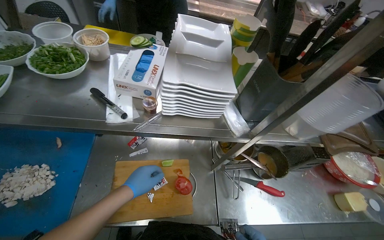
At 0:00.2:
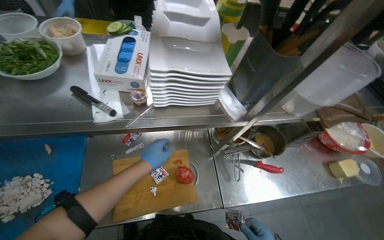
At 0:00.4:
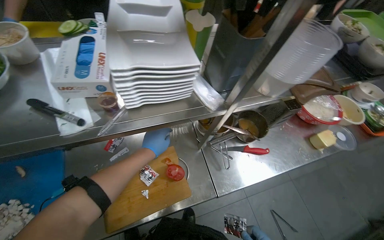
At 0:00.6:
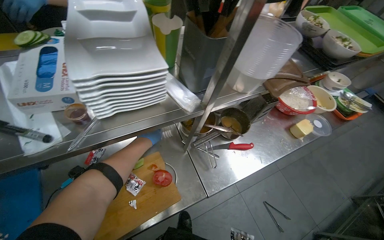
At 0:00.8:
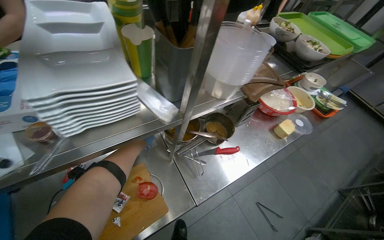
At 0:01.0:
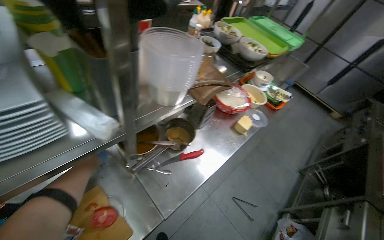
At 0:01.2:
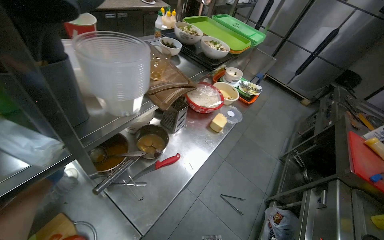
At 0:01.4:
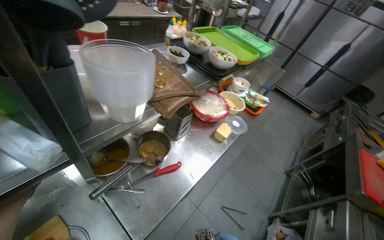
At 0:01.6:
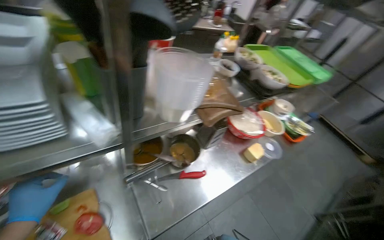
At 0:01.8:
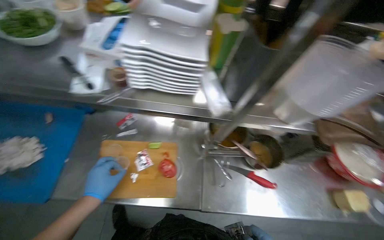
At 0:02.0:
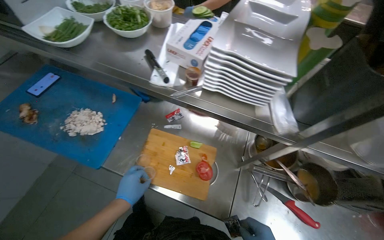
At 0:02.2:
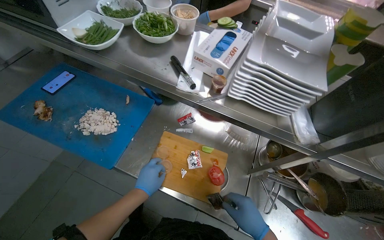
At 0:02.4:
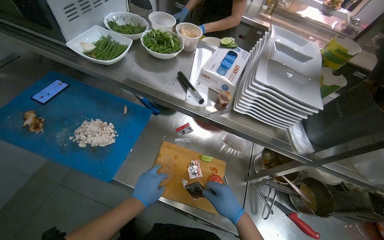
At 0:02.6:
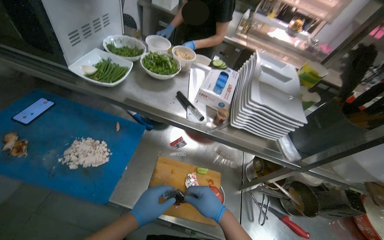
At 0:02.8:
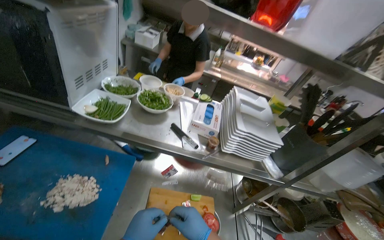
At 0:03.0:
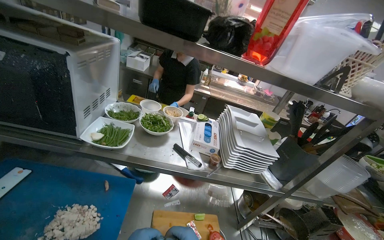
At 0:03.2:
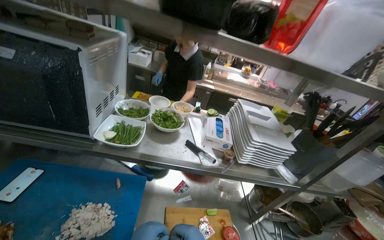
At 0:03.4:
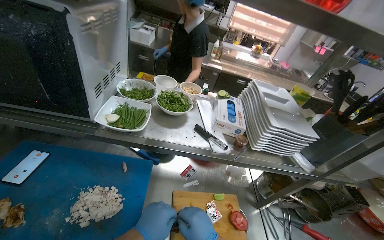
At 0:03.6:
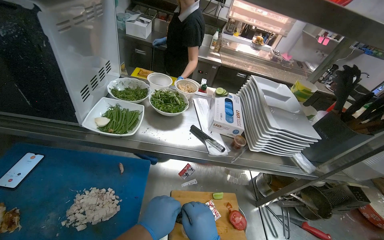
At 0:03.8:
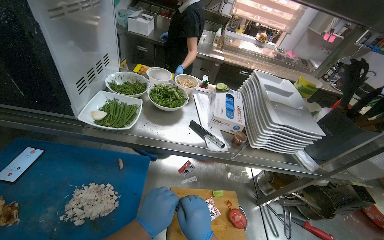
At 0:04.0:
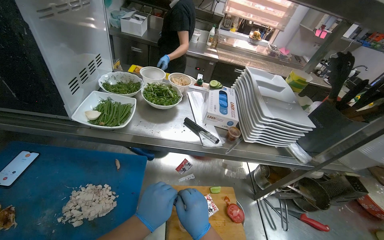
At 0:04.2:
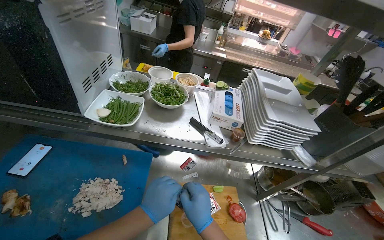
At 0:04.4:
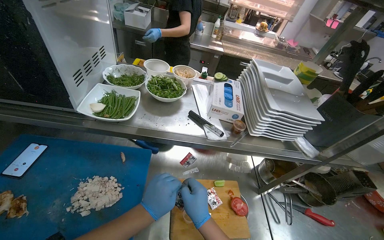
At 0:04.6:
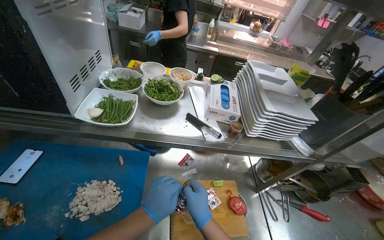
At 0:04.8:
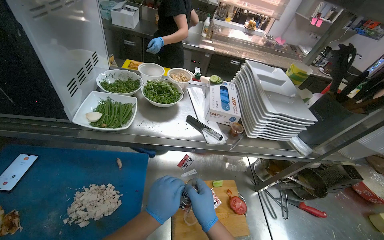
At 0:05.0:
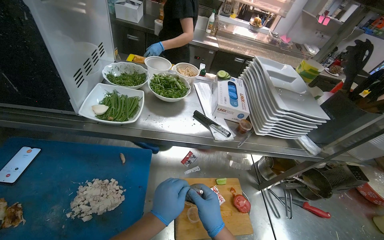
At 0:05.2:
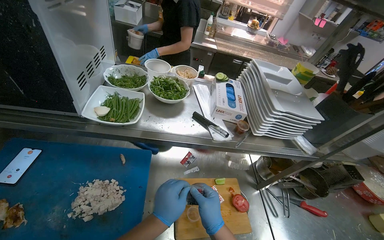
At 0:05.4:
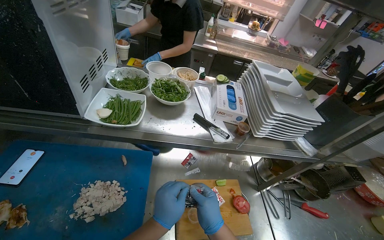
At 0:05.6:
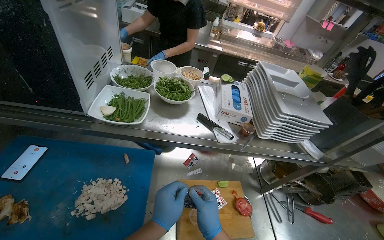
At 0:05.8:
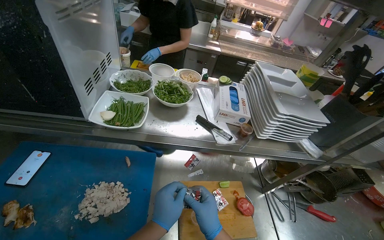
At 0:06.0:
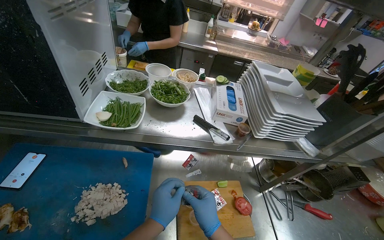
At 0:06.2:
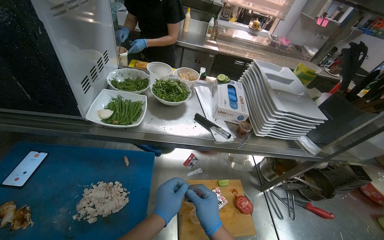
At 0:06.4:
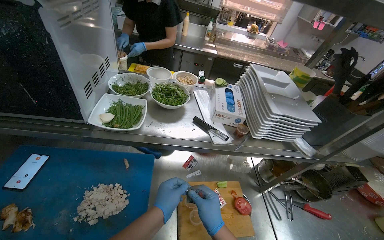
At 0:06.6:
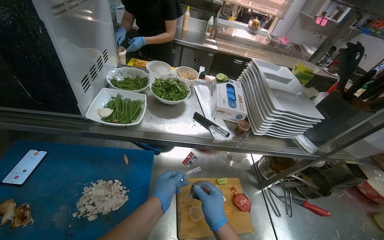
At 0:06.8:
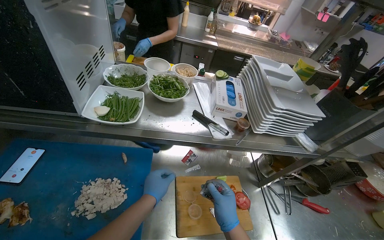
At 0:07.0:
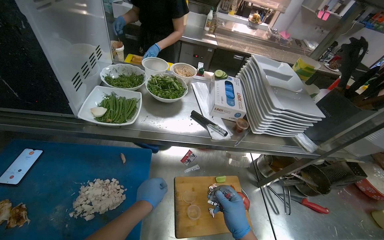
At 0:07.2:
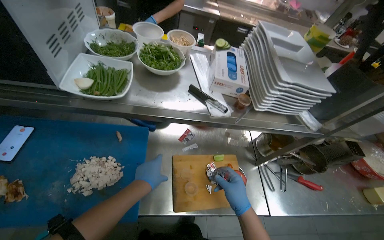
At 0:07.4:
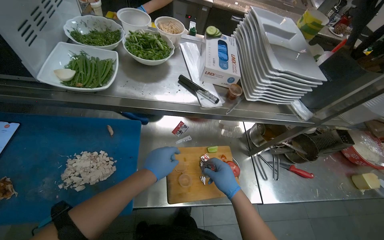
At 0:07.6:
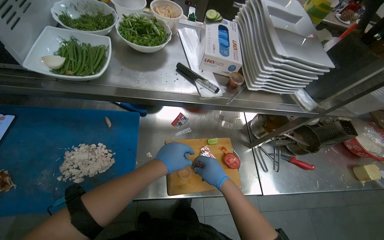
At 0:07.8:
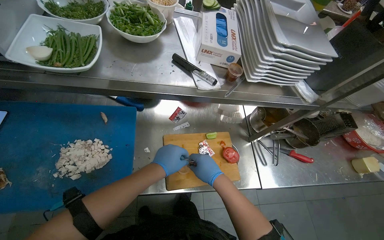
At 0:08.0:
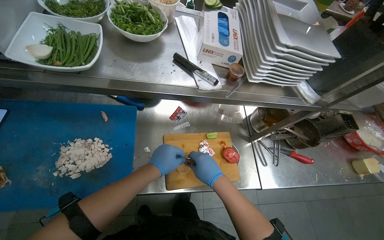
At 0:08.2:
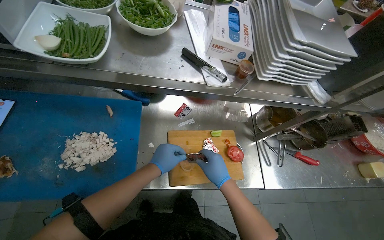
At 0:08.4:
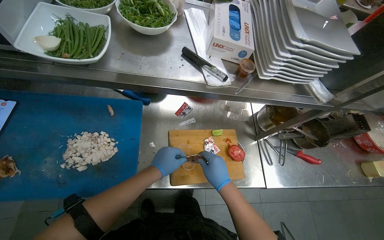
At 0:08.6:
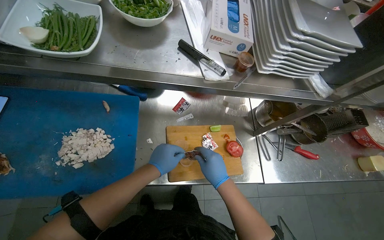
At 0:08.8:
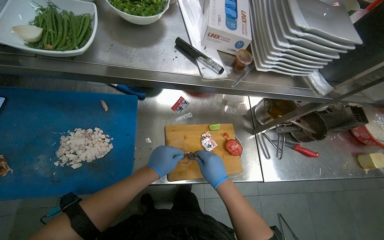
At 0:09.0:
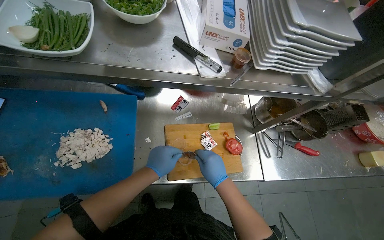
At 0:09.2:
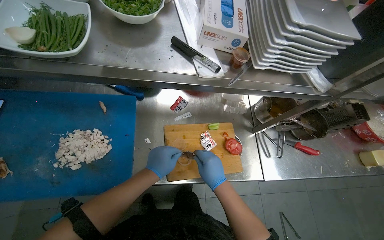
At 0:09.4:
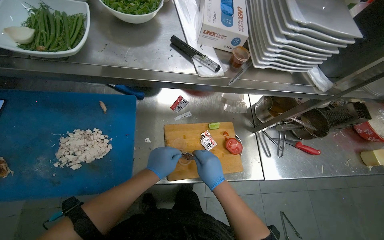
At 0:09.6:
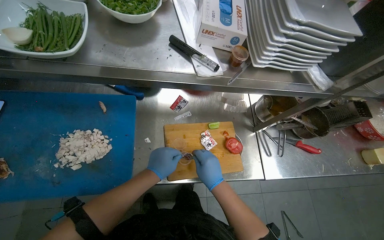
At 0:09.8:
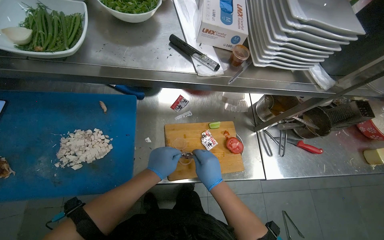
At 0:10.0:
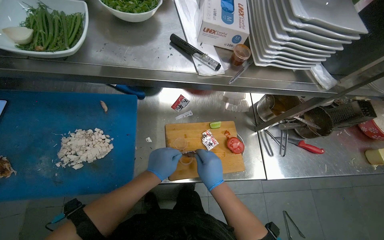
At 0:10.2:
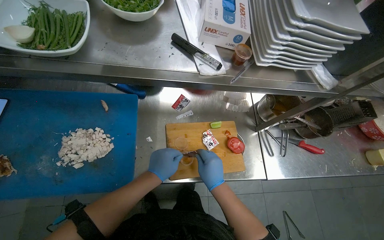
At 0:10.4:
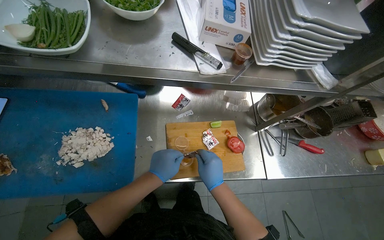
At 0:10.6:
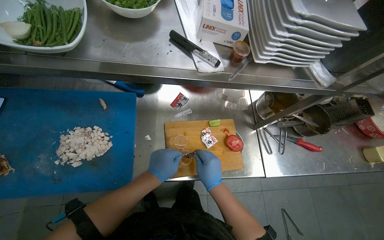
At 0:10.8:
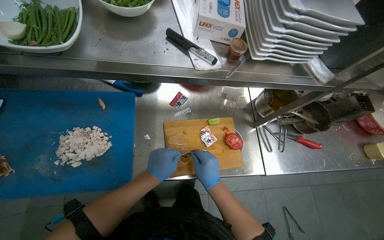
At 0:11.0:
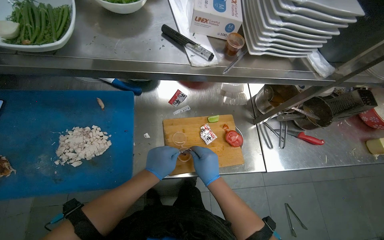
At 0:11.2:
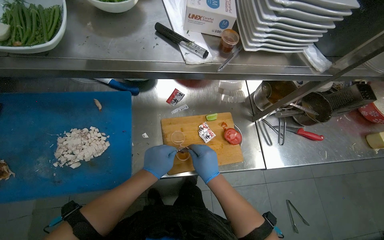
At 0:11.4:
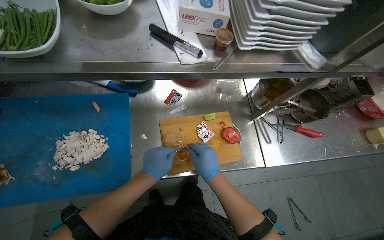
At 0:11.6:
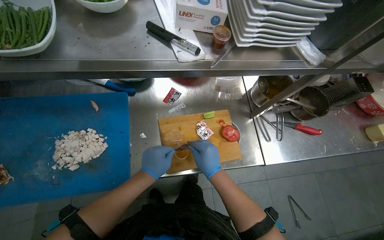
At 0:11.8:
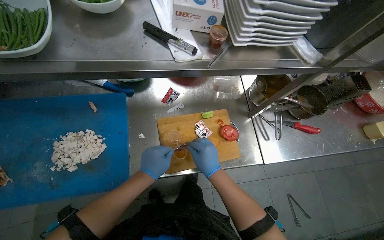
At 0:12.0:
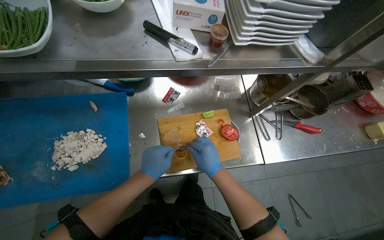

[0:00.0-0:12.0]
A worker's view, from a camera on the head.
Job: preparing food.
The whole recording: Opening condiment packets. The worker opens small condiment packets on a wooden cutting board.
0:00.0 to 0:01.6: The wearer looks about 30 degrees further to the right.
0:01.6 to 0:03.0: The camera travels about 50 cm. The head turns to the left by some 35 degrees. The wearer looks roughly 20 degrees further upward.
0:03.0 to 0:04.4: The view tips downward by some 15 degrees.
0:04.4 to 0:06.0: The hands work in one place, with small movements.
0:06.0 to 0:07.6: The view tips downward by roughly 15 degrees.
0:07.6 to 0:09.0: The hands work in one place, with small movements.
0:09.0 to 0:12.0: The hands work in one place, with small movements.

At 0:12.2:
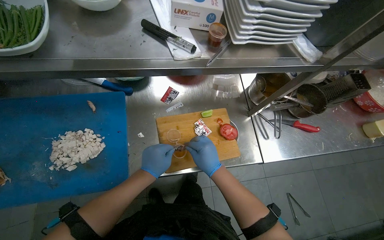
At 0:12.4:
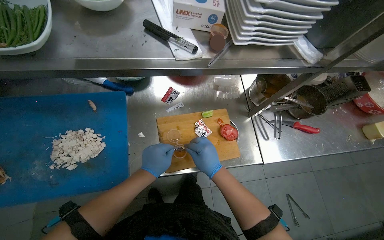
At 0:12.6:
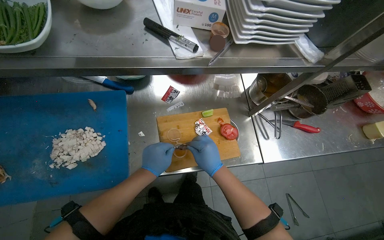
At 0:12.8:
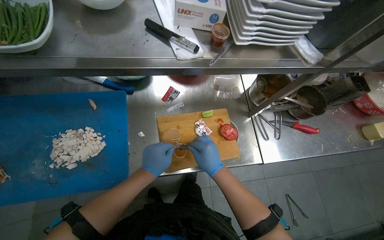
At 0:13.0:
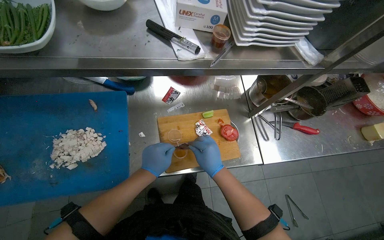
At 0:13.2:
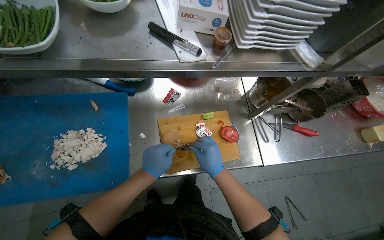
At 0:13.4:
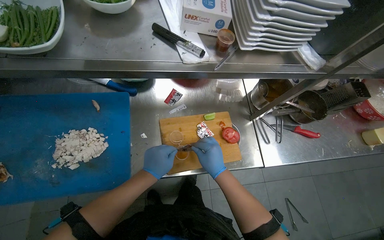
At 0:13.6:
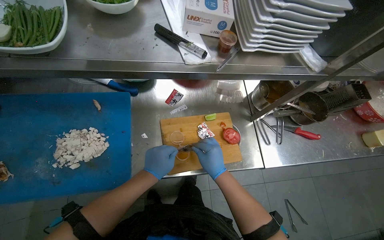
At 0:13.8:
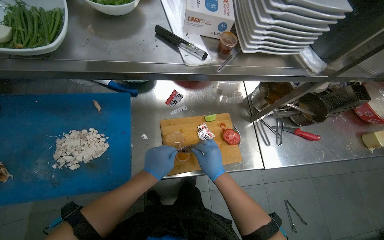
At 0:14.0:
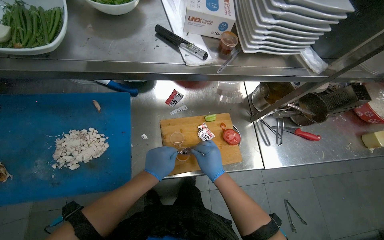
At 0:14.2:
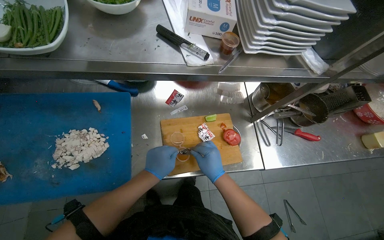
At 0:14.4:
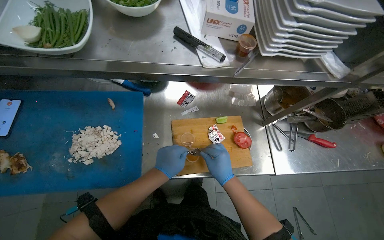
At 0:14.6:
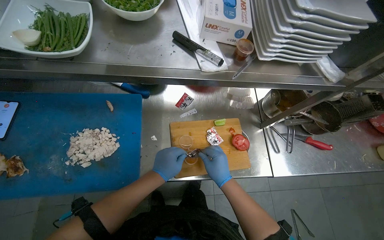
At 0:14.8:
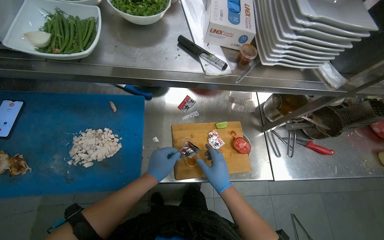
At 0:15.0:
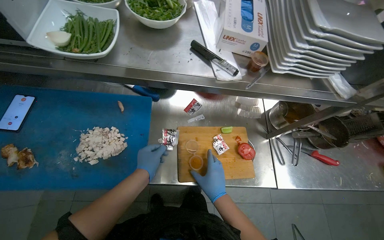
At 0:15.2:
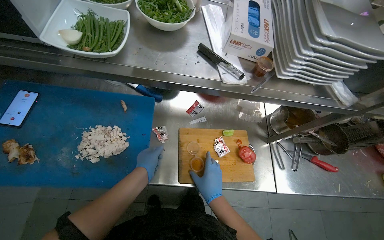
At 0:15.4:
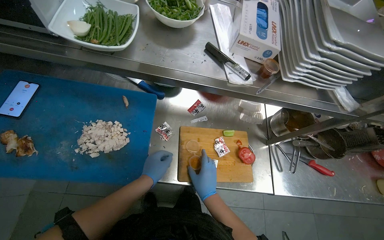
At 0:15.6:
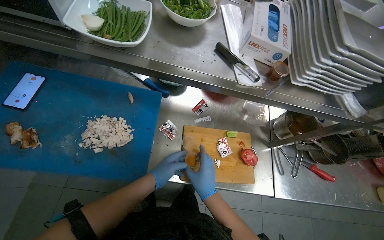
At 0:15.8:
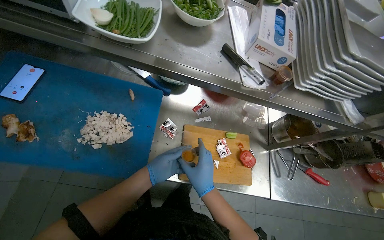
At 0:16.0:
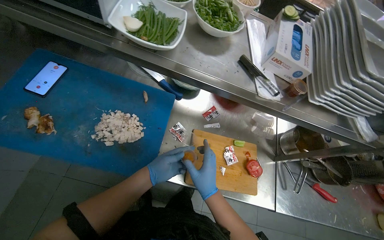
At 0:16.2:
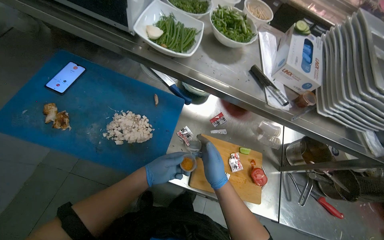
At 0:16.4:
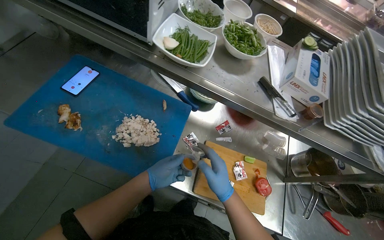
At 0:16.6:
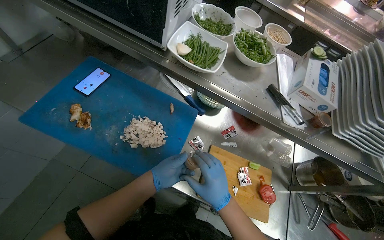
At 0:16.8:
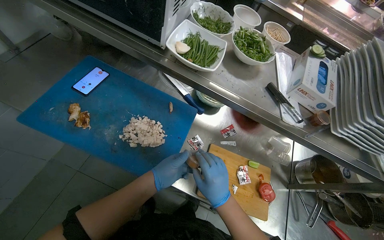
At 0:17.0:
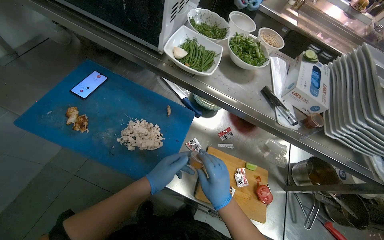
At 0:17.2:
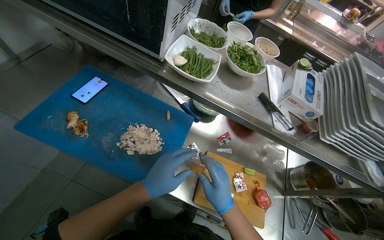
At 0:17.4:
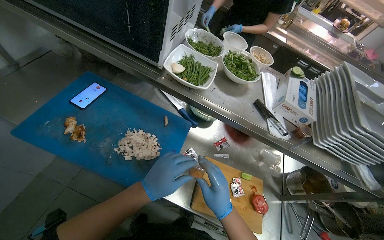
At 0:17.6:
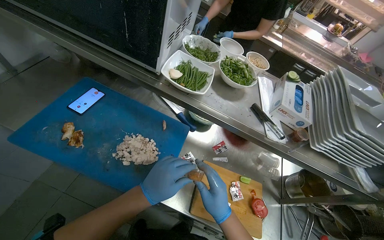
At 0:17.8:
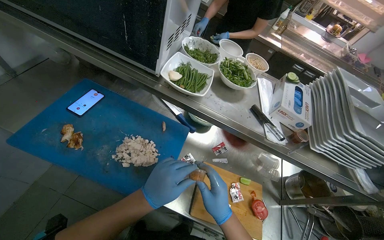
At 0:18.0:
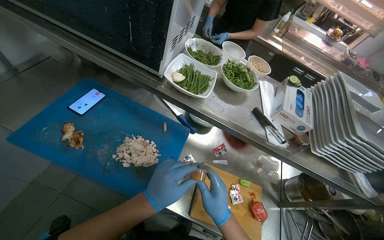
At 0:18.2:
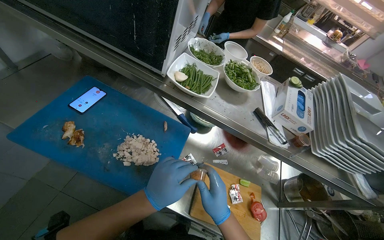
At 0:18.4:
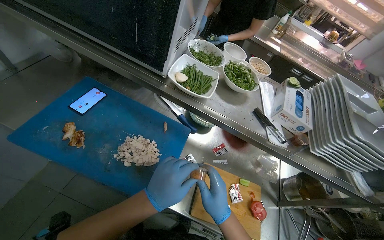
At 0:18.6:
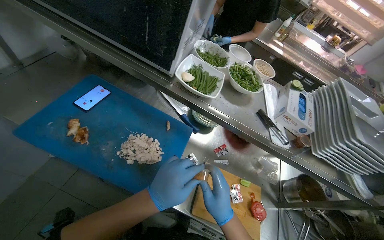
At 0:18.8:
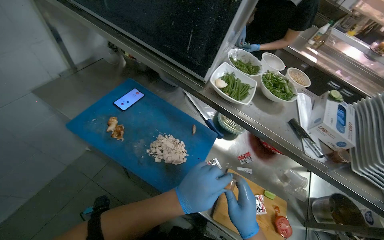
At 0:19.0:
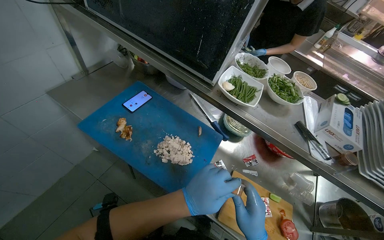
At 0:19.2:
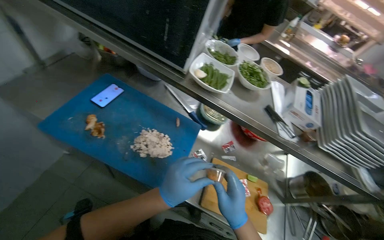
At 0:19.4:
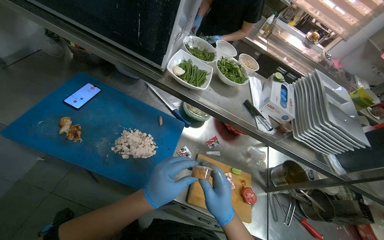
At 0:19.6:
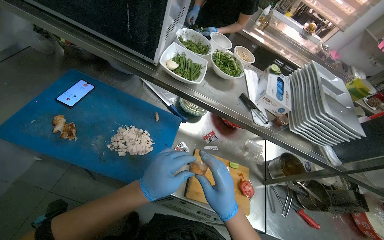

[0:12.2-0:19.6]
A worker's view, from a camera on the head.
Job: preparing food.
The whole recording: Opening condiment packets. The worker opens small condiment packets on a wooden cutting board.
0:12.2 to 0:15.2: The hands make small movements and keep their place.
0:16.6 to 0:18.2: The left hand is displaced nearer to the camera by some 15 cm.
0:18.2 to 0:19.6: The hands stay close to where they were, moving slightly.
